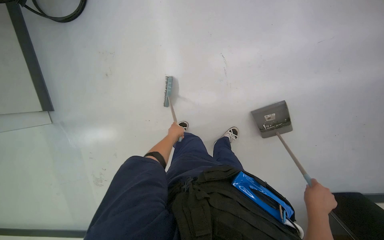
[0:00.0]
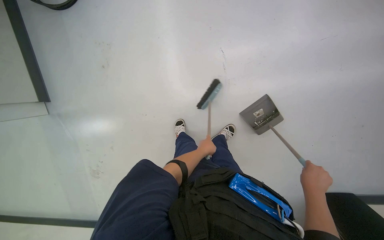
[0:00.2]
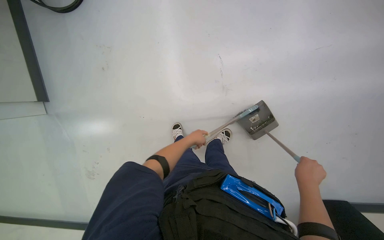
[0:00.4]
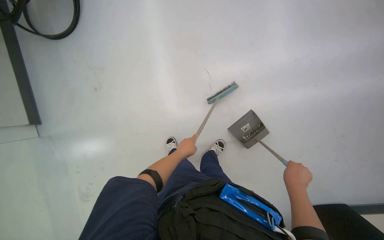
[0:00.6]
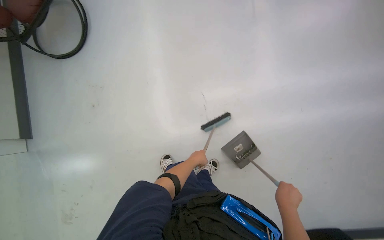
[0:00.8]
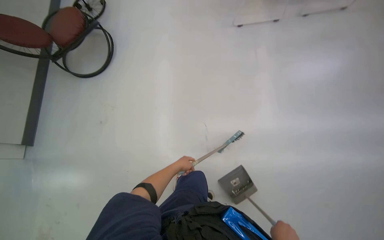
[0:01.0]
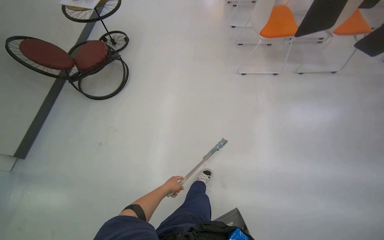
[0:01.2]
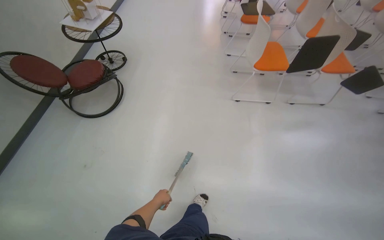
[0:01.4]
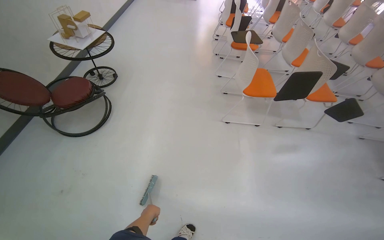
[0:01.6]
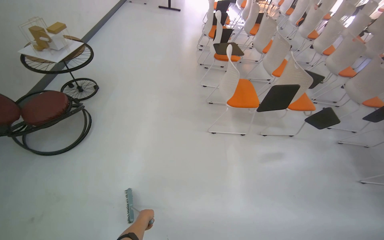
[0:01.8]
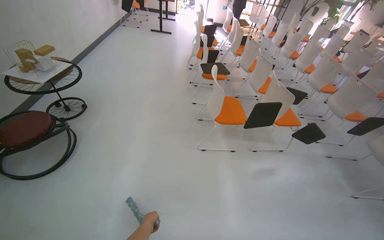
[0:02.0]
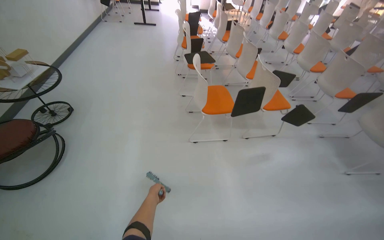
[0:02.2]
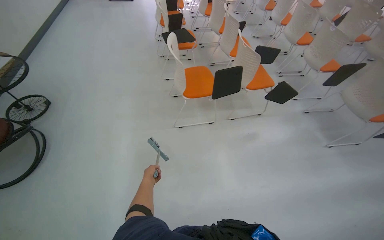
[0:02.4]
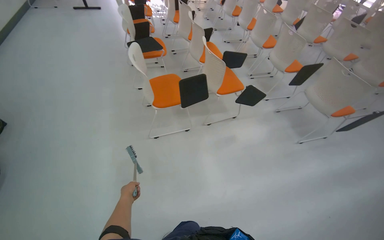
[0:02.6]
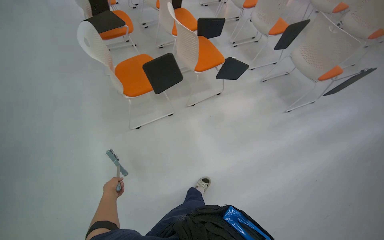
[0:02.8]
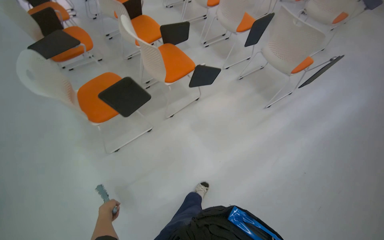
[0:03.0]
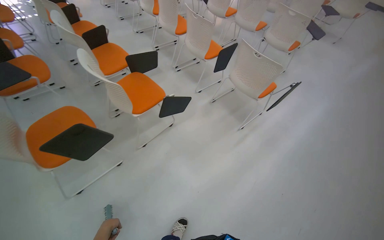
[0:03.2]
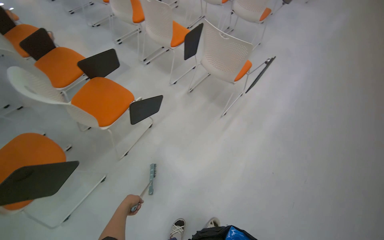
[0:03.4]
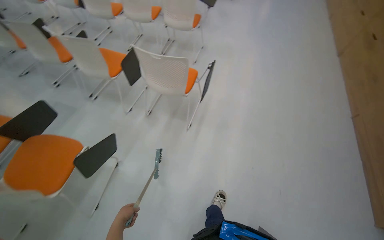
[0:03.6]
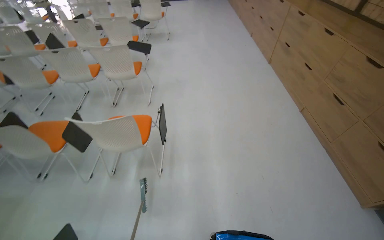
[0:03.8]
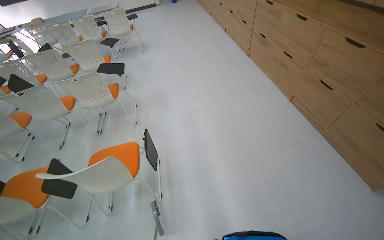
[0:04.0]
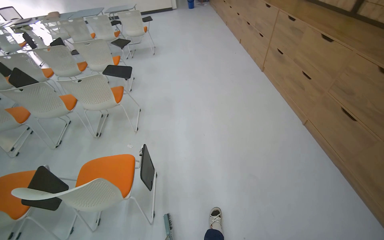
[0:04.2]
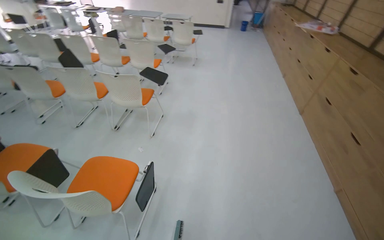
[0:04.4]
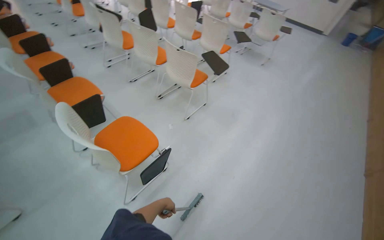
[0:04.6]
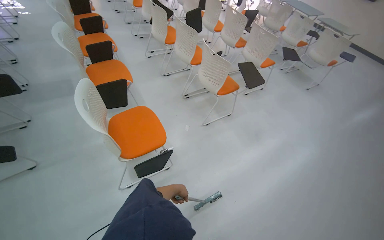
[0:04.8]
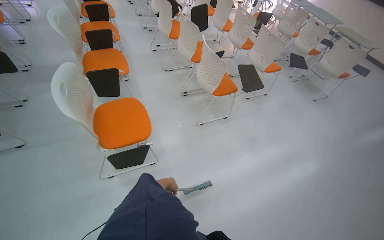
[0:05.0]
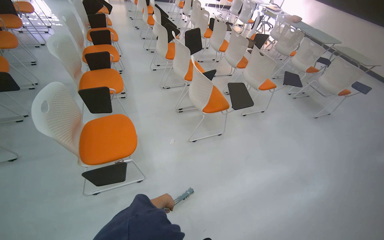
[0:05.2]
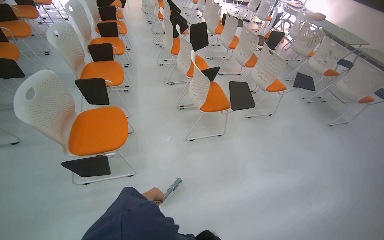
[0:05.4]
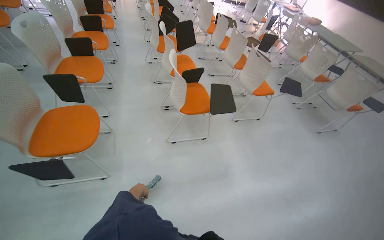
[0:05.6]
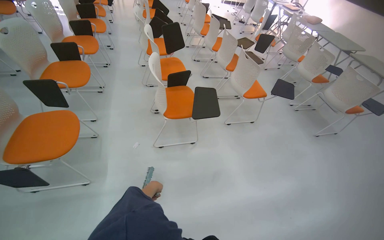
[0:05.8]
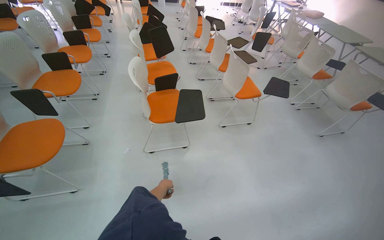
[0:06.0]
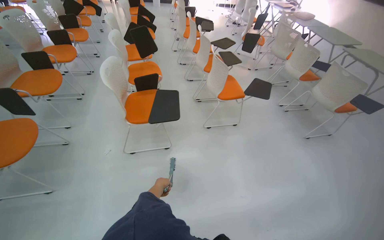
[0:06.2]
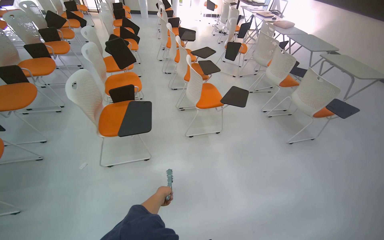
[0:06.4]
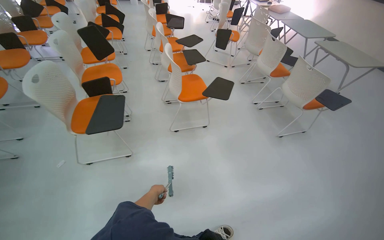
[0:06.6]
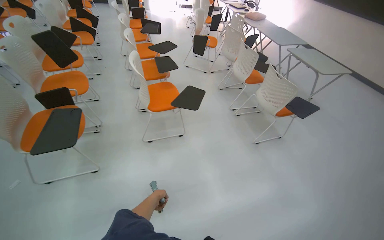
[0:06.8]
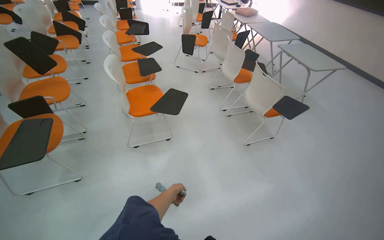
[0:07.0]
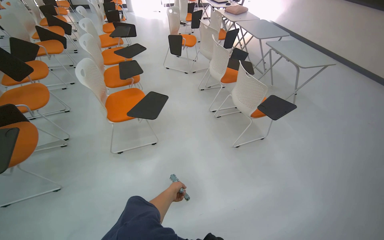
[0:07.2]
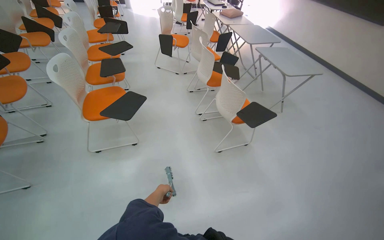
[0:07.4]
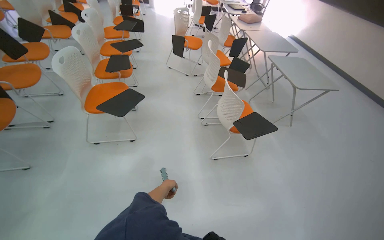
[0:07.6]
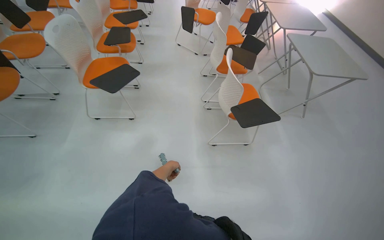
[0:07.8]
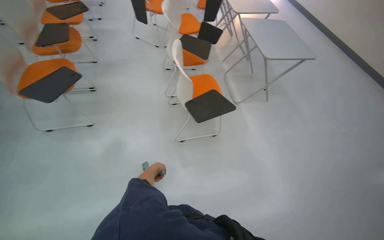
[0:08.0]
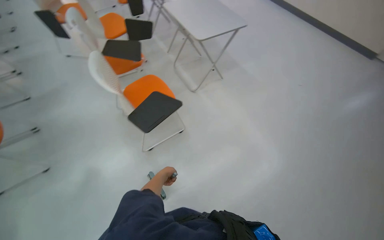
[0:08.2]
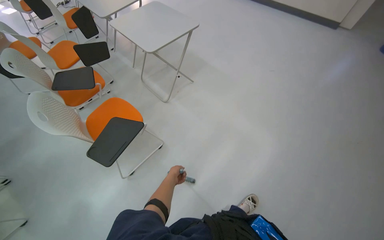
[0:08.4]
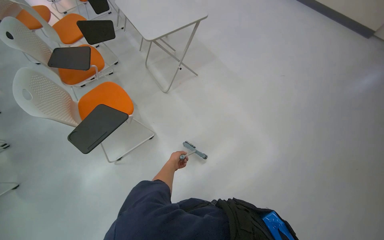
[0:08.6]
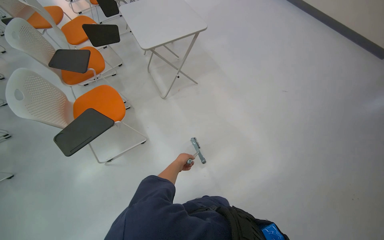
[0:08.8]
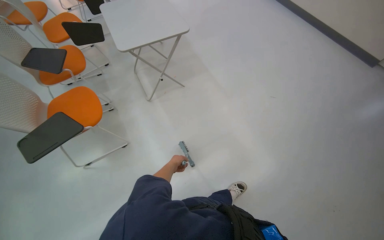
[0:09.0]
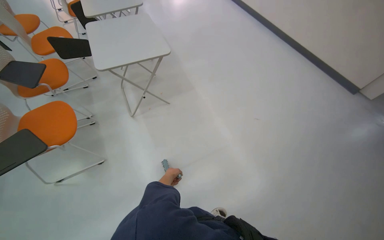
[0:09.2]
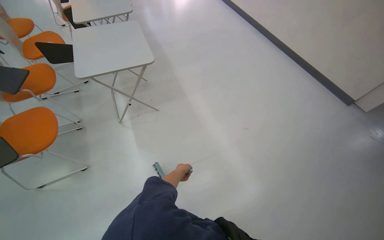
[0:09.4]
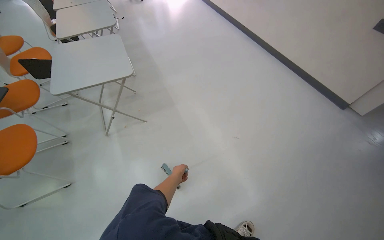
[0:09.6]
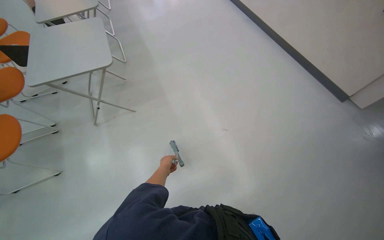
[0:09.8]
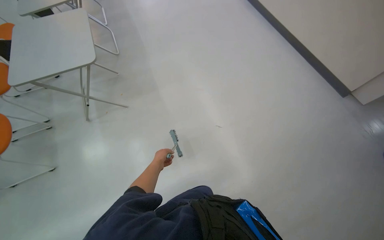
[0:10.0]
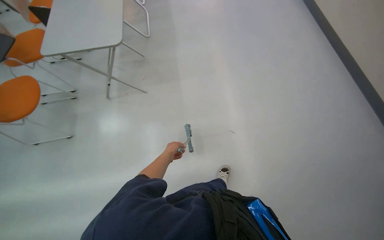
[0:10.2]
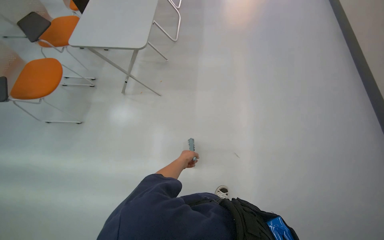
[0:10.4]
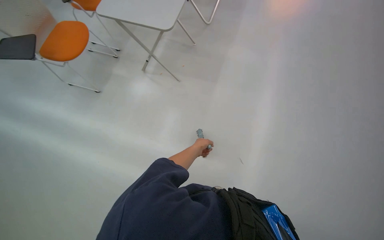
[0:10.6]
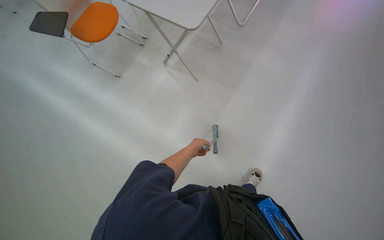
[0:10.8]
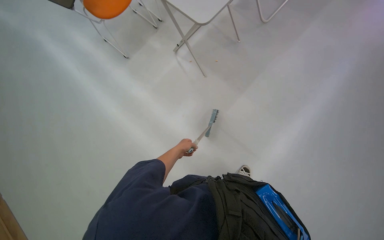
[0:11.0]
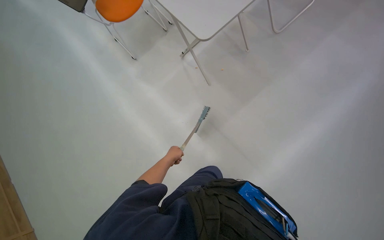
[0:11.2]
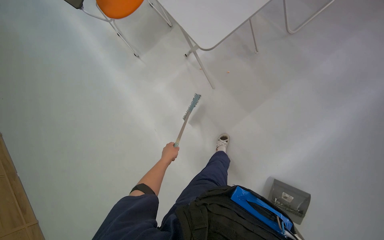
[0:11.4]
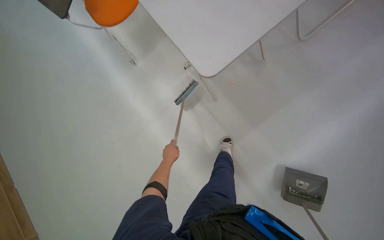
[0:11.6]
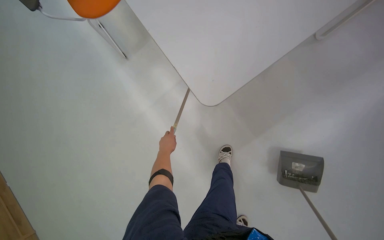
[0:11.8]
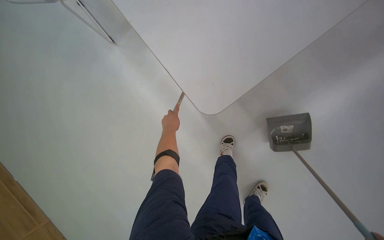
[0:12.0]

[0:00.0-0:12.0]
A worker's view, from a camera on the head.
Job: sweeping floor.
The whole recording: Sweeping office floor. The worker sweeps the office floor with a broom and collects debris into a dustpan.
0:00.0 to 0:01.6: The camera pitches upward, by approximately 45 degrees.
0:01.6 to 0:03.0: The camera is carried approximately 90 cm. The head turns to the right by some 40 degrees.
0:03.0 to 0:04.4: The head travels some 1.5 m. The wearer's head swings some 45 degrees to the right. The view tips upward by some 15 degrees.
0:04.4 to 0:06.0: The camera is carried approximately 1.5 m. The wearer's head swings about 65 degrees to the left.
0:06.0 to 0:07.6: The camera is carried to the right, some 1.5 m.
0:07.6 to 0:09.0: The head travels about 1.5 m. The camera pitches downward, by approximately 15 degrees.
0:09.0 to 0:10.4: The head travels roughly 90 cm. The head turns to the left by roughly 30 degrees.
0:10.4 to 0:12.0: The wearer moves roughly 50 cm. The wearer looks approximately 35 degrees further to the left. The view tips downward by approximately 25 degrees.

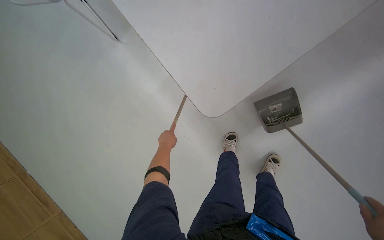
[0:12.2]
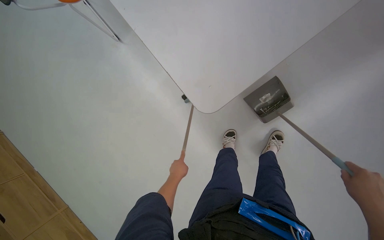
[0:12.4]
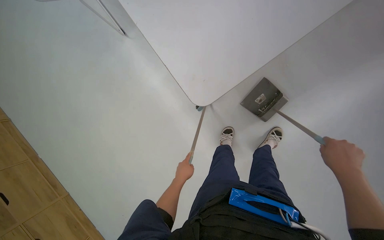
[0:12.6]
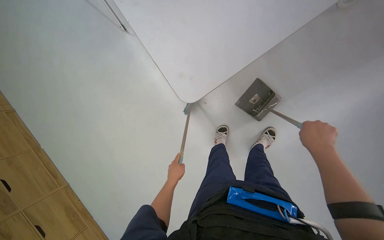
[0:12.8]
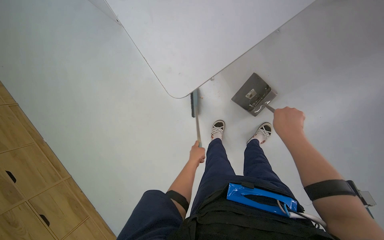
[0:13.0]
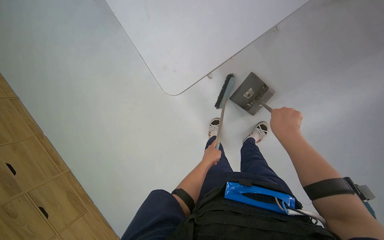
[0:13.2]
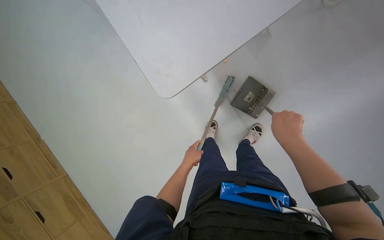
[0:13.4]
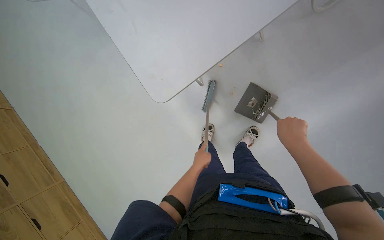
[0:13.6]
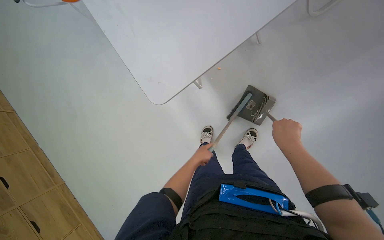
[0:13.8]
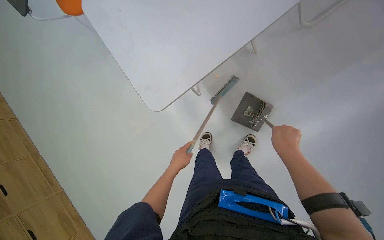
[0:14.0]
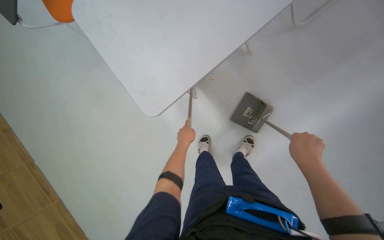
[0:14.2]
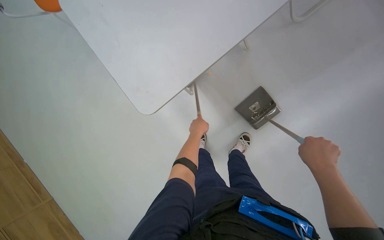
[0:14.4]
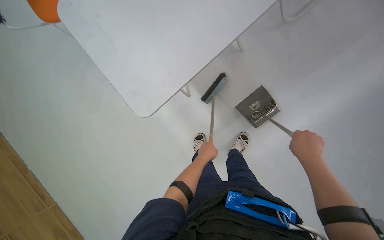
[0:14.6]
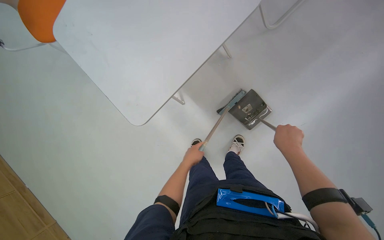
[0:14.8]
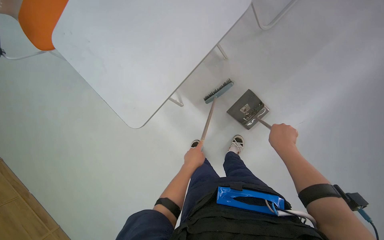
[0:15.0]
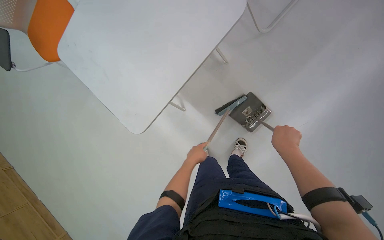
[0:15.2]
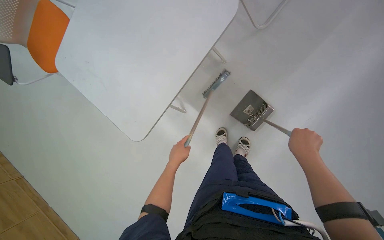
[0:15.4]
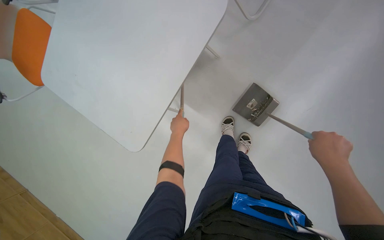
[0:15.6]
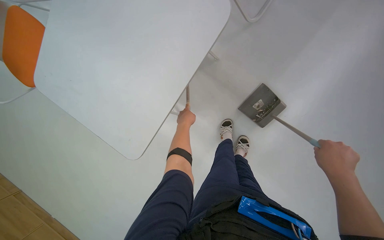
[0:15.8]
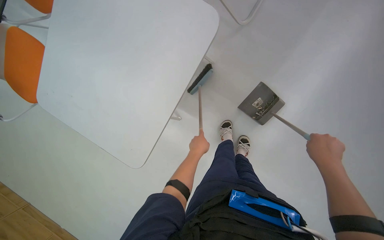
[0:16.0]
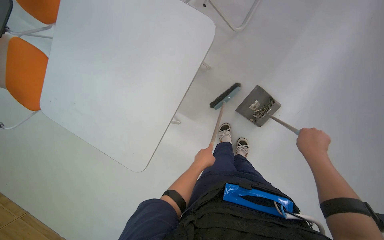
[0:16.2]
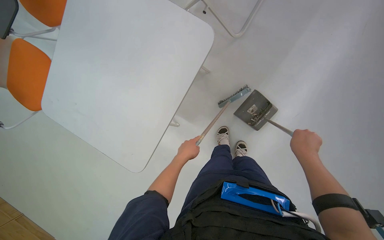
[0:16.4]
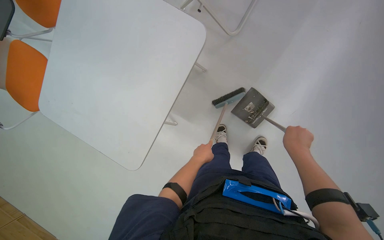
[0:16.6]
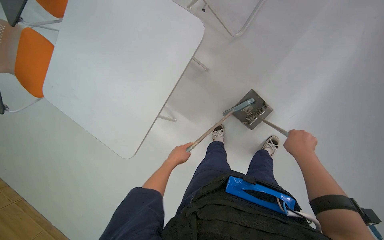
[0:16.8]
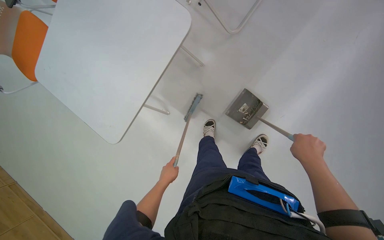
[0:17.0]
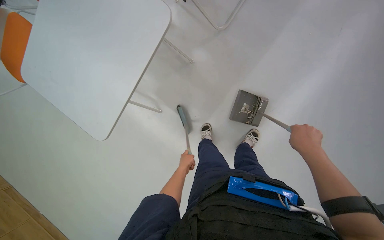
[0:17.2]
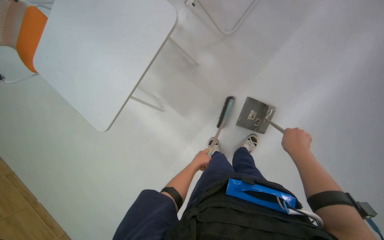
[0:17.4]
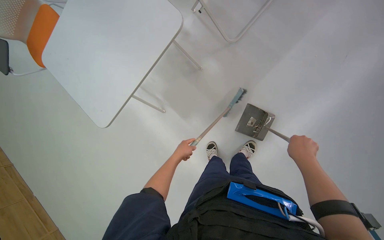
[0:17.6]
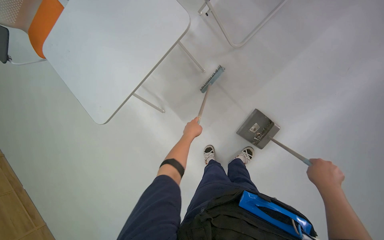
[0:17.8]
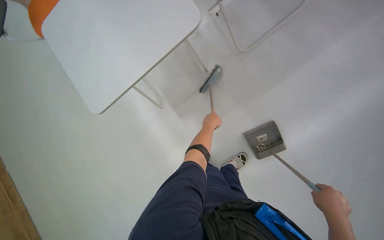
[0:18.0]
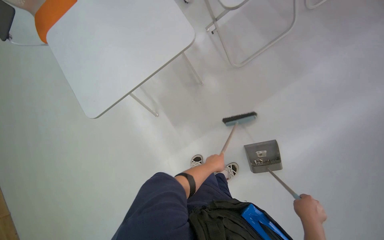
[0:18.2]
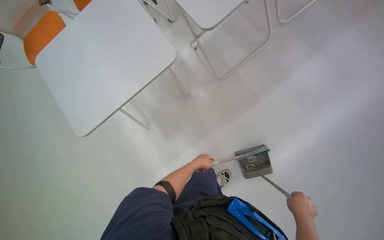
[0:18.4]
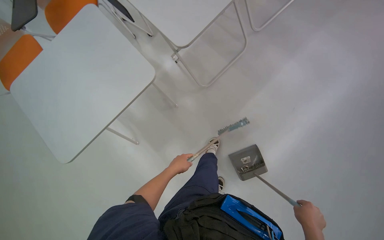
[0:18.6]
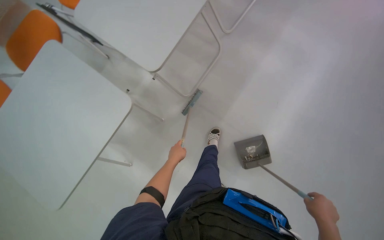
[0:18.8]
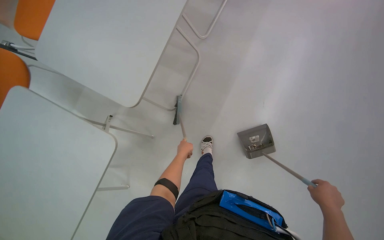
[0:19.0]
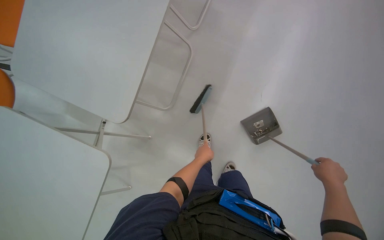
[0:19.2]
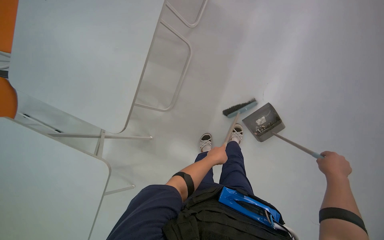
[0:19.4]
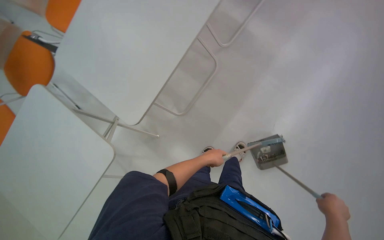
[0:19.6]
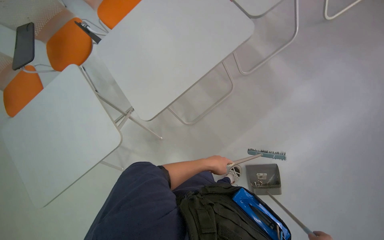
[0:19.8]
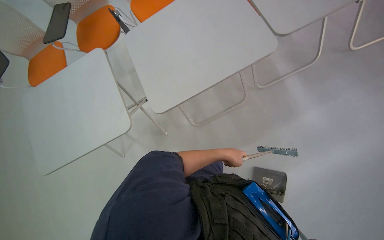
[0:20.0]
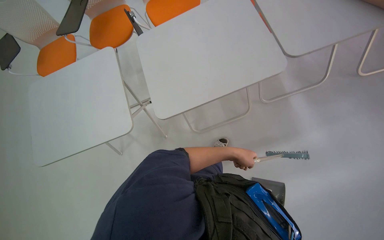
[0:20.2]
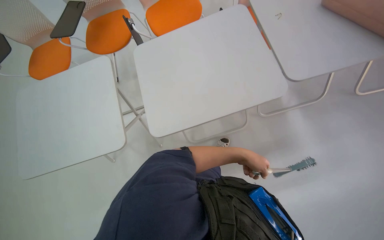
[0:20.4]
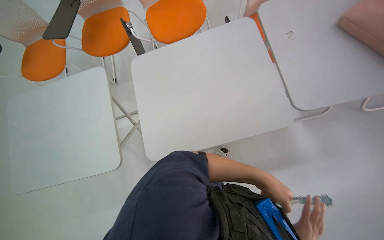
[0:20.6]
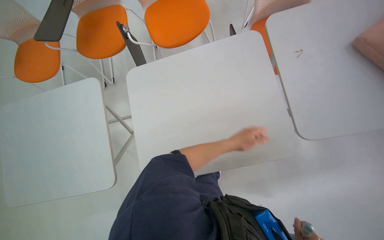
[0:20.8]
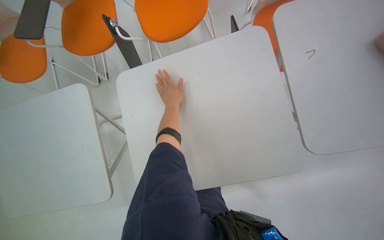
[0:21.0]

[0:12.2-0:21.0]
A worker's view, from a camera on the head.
Job: sweeping floor.
The whole recording: Sweeping office floor. The worker sweeps the office floor with a broom and collects debris into a dustpan.
0:12.2 to 0:13.6: The left hand goes some 35 cm to the right.
0:13.6 to 0:15.2: The left hand reaches approximately 15 cm up the picture, then returns.
0:15.2 to 0:16.6: The left hand goes up the picture and returns, some 20 cm each way.
0:16.6 to 0:18.0: The right hand travels to the right by about 30 cm.
0:18.0 to 0:19.6: The wearer looks approximately 30 degrees further to the right. The view tips upward by about 15 degrees.
0:19.6 to 0:21.0: The scene rotates clockwise by roughly 35 degrees.
